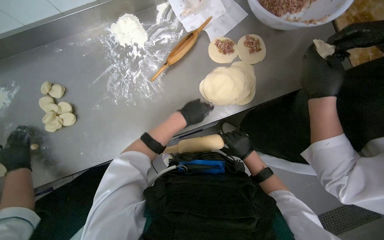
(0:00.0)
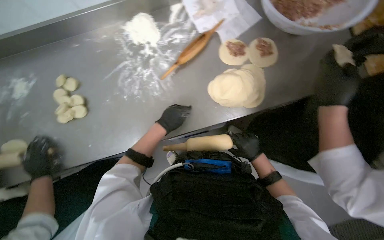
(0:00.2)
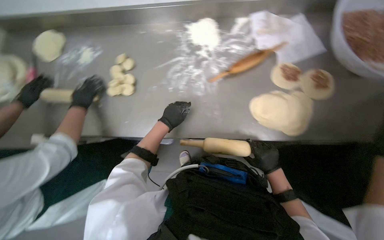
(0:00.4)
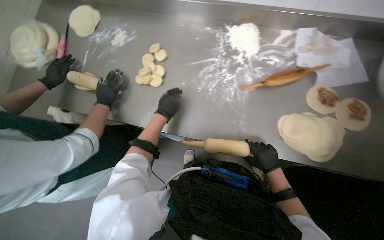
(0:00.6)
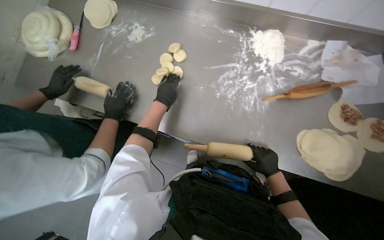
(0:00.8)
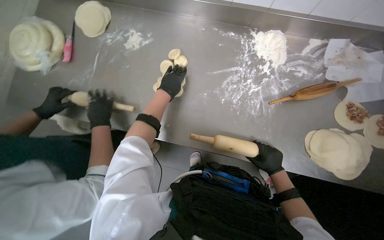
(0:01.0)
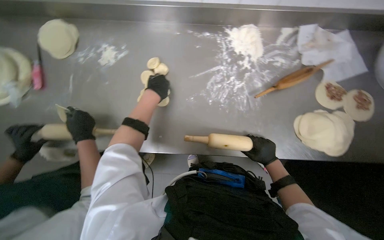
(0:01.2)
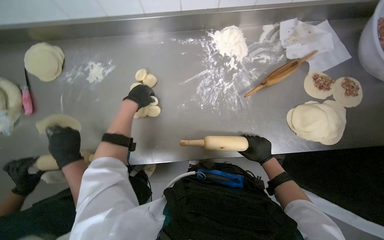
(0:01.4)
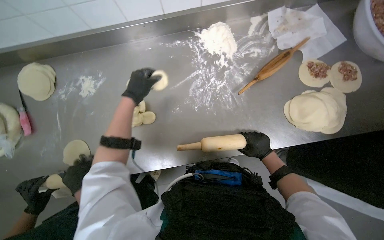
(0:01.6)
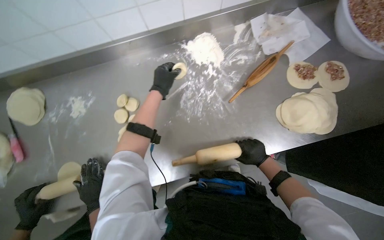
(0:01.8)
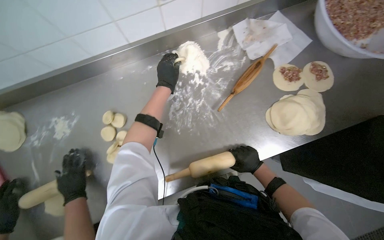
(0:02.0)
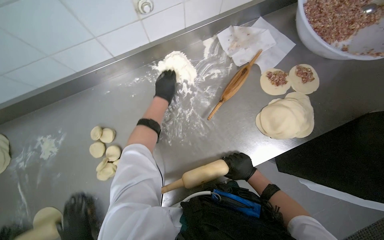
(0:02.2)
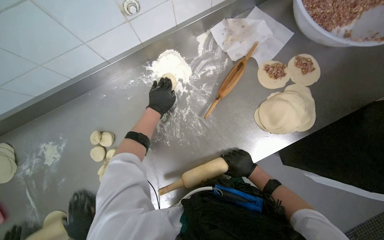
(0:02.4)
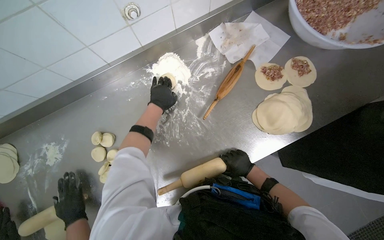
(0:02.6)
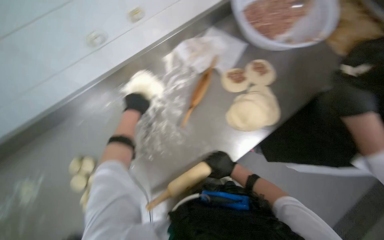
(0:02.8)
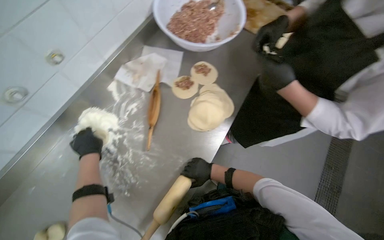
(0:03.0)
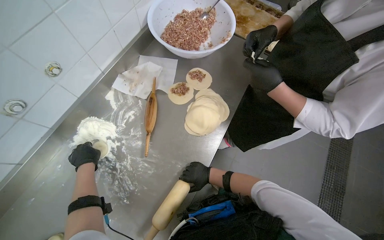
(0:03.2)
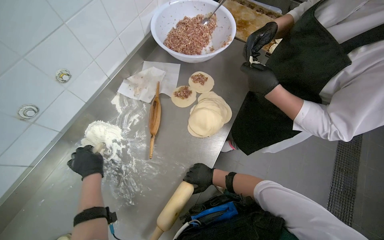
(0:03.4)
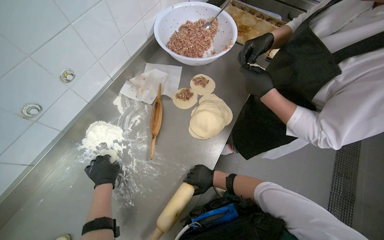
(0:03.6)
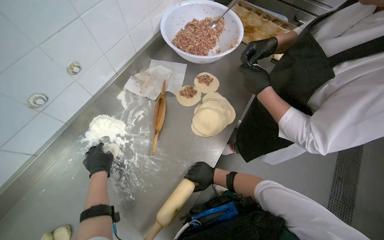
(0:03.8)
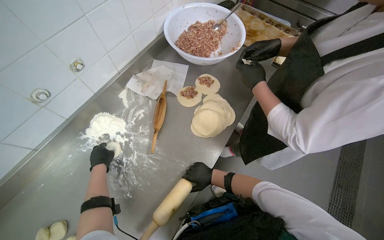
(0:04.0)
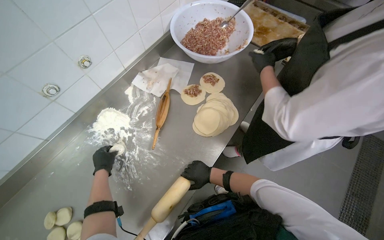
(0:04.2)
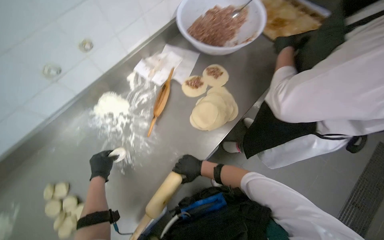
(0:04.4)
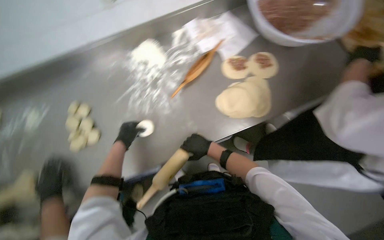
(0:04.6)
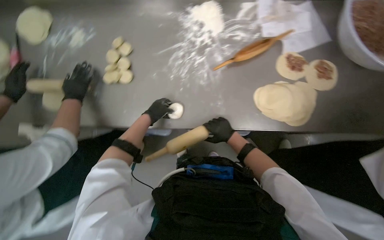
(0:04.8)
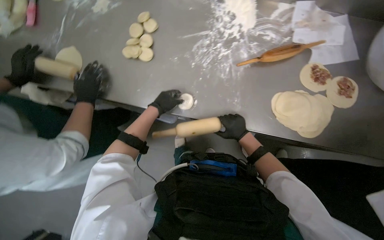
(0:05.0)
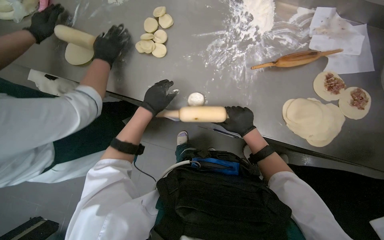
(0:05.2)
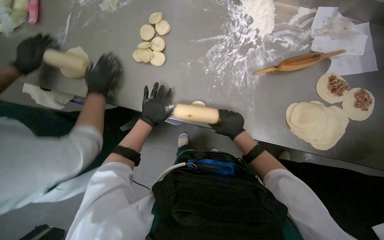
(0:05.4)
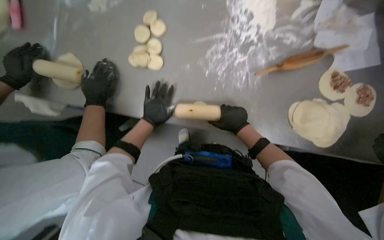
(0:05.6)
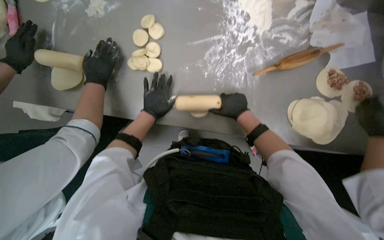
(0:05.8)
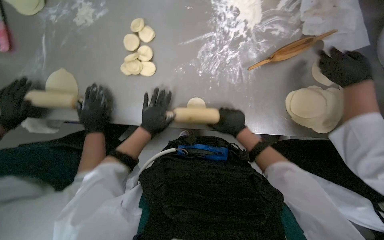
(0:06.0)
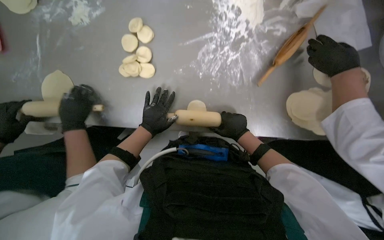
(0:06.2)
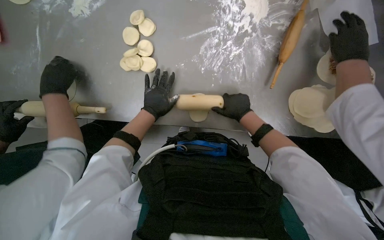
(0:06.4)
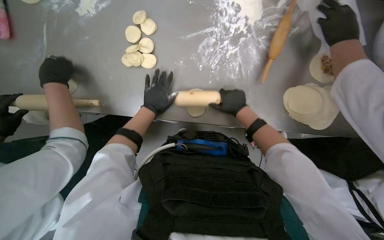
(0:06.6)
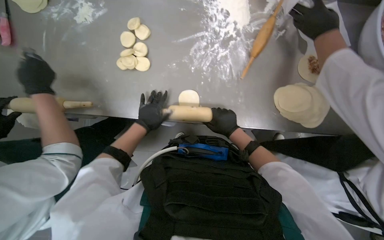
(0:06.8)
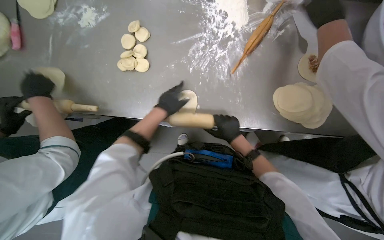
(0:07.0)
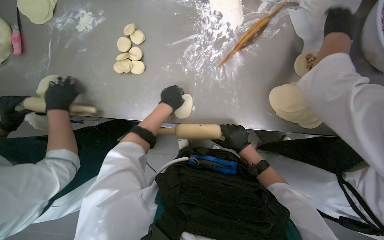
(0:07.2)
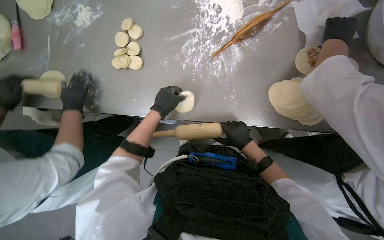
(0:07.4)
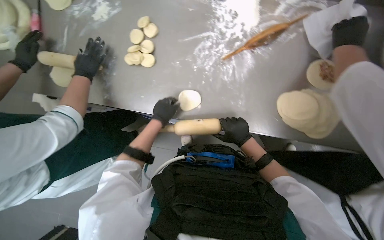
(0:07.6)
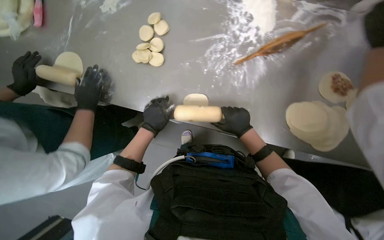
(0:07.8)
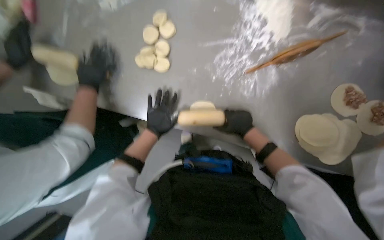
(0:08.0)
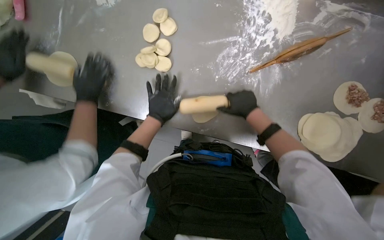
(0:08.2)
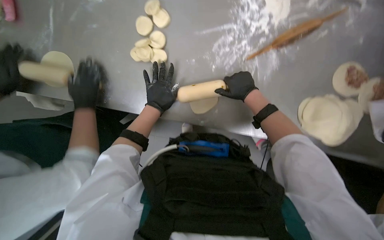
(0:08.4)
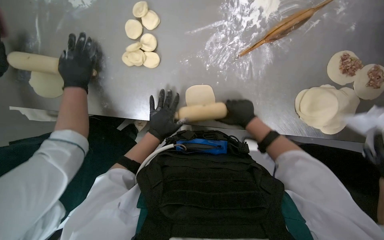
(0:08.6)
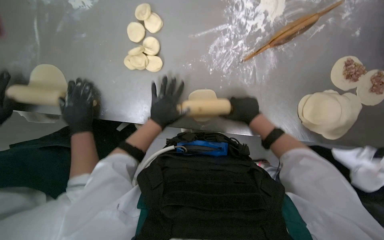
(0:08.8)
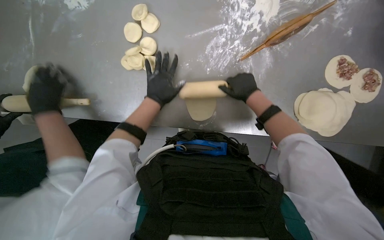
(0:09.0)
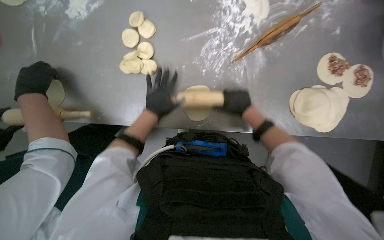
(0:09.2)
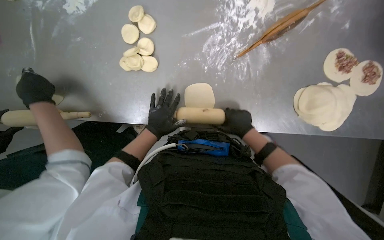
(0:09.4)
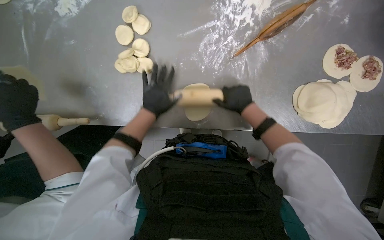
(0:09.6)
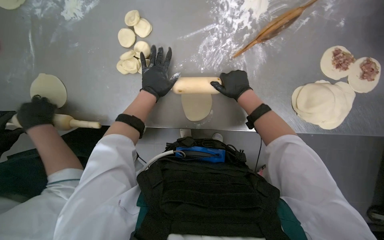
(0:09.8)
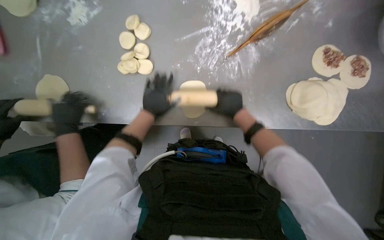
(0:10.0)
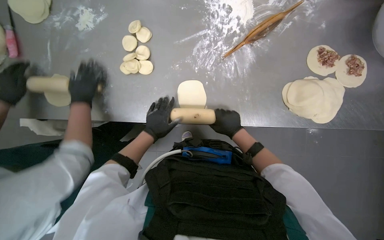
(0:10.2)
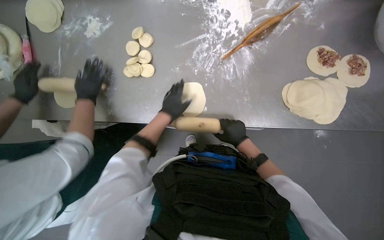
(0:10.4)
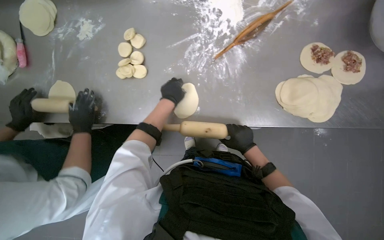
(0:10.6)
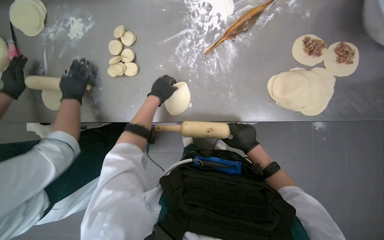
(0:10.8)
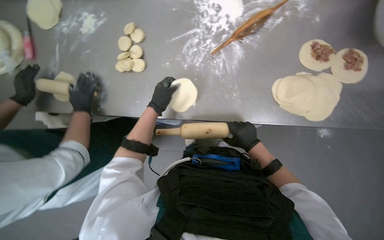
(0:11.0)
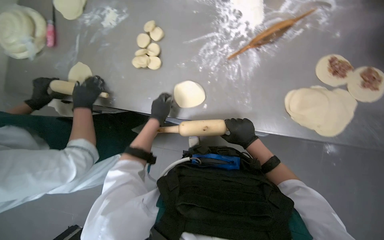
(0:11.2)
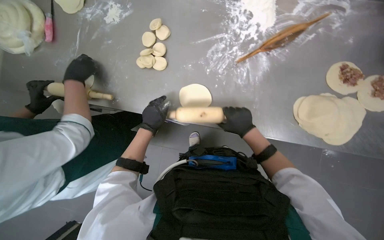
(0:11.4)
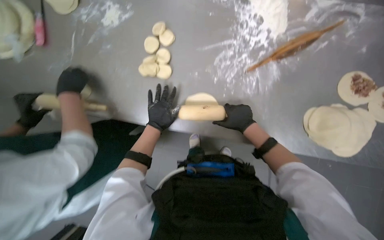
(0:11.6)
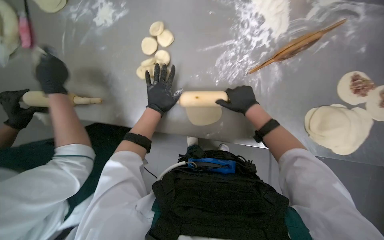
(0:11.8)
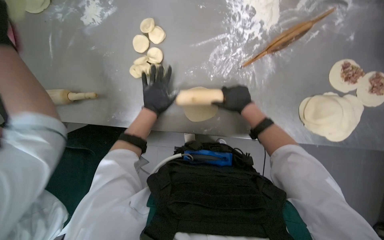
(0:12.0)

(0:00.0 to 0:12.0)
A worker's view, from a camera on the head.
Job: preparing food.
The whole recording: Rolling dough circles. The worker uses a rolling pin to flatten small dough circles on the metal table.
0:01.6 - 0:03.0: The head turns to the right by some 50 degrees.
0:03.0 - 0:04.4: The left hand goes some 15 cm down the picture.
0:04.4 - 0:06.0: The camera pitches downward, by approximately 25 degrees. The scene rotates clockwise by about 50 degrees.
0:07.6 - 0:09.0: The left hand heads up the picture, covering some 15 cm. The right hand goes up and down the picture, about 15 cm each way, reversing 2 times.
0:09.0 - 0:10.4: The right hand moves up and down the picture over some 15 cm, changing direction 2 times; the left hand swings up and down the picture, some 15 cm each way, with 2 reversals.
0:10.4 - 0:12.0: The right hand is displaced up the picture by about 20 cm. Meanwhile the left hand goes up and down the picture, approximately 10 cm each way, reversing 2 times.

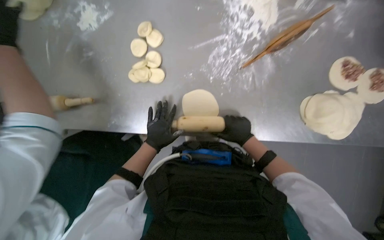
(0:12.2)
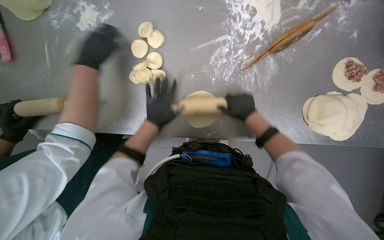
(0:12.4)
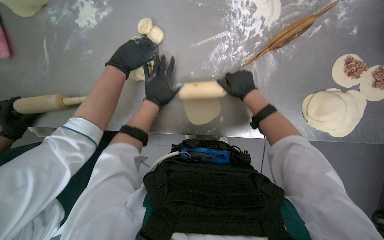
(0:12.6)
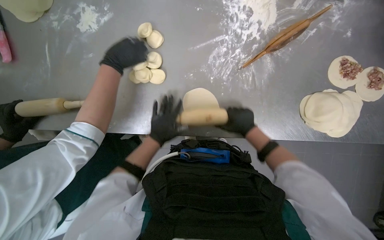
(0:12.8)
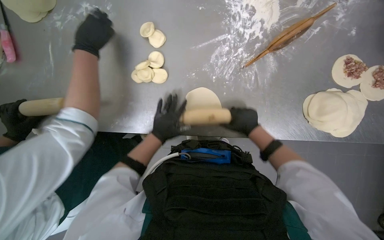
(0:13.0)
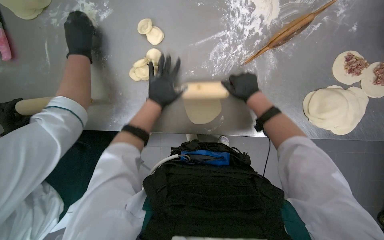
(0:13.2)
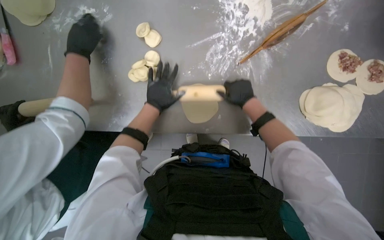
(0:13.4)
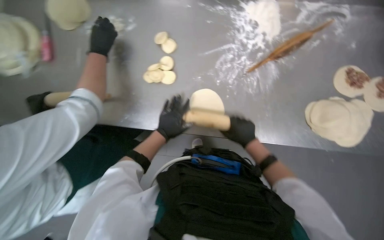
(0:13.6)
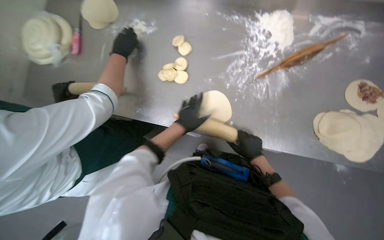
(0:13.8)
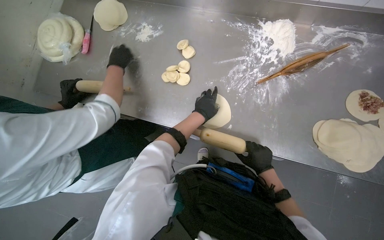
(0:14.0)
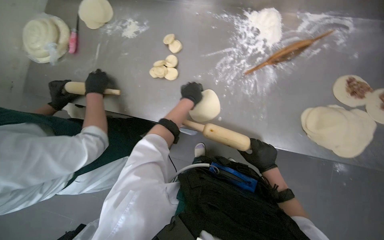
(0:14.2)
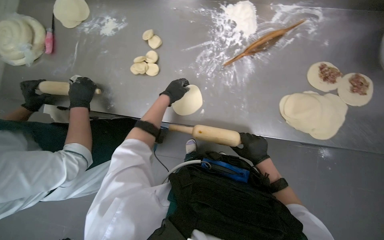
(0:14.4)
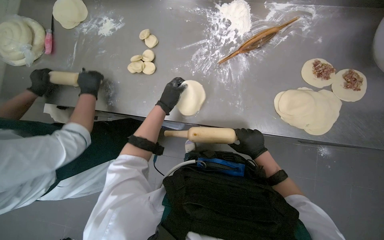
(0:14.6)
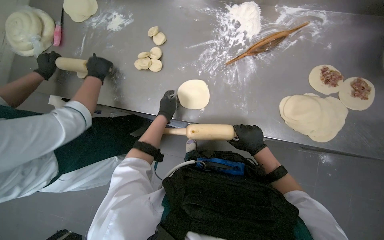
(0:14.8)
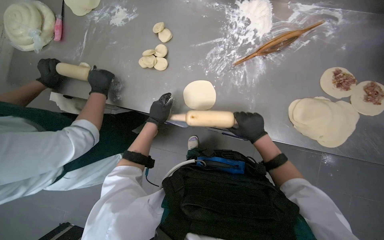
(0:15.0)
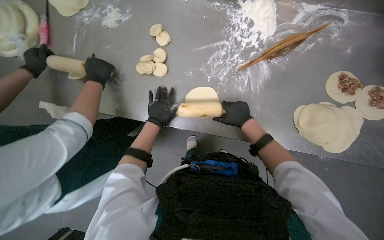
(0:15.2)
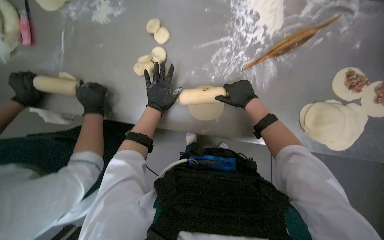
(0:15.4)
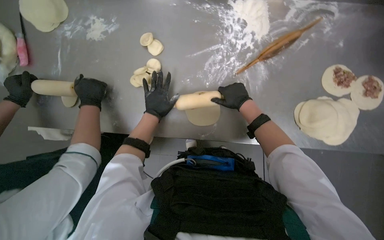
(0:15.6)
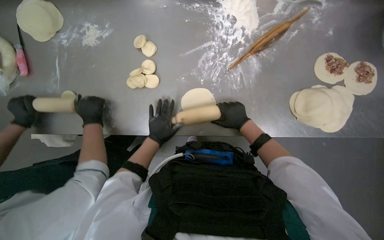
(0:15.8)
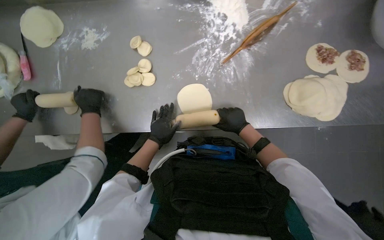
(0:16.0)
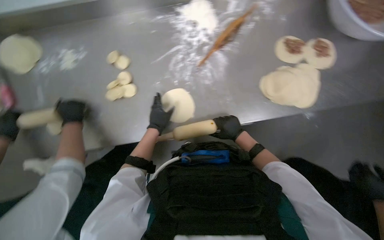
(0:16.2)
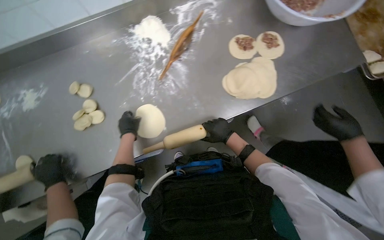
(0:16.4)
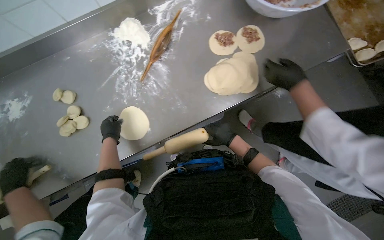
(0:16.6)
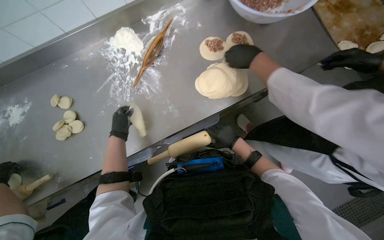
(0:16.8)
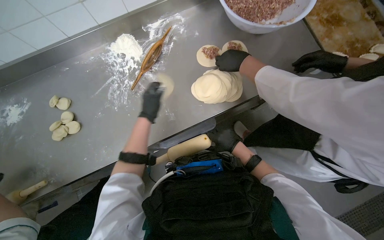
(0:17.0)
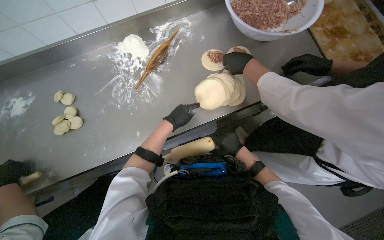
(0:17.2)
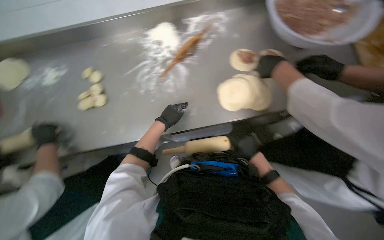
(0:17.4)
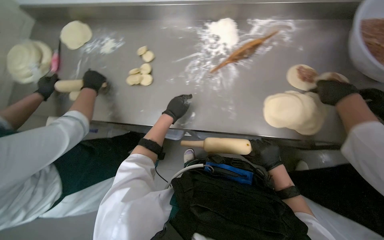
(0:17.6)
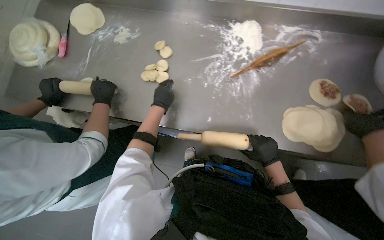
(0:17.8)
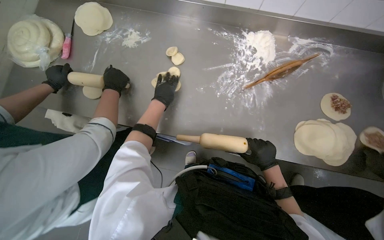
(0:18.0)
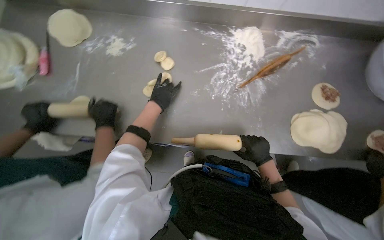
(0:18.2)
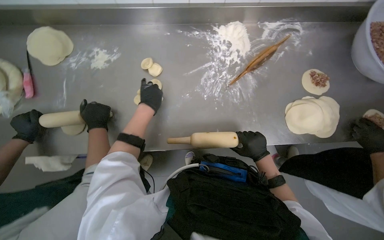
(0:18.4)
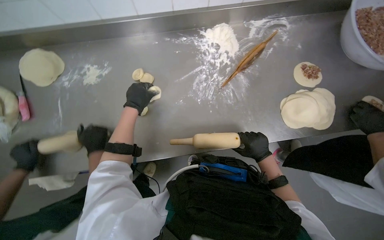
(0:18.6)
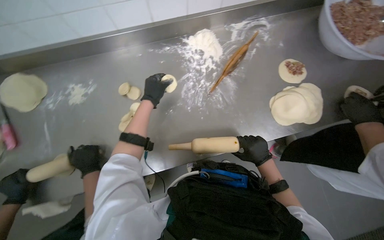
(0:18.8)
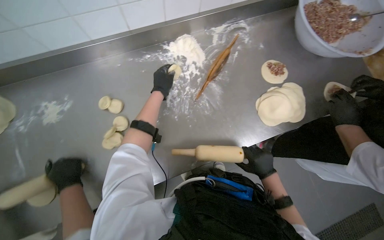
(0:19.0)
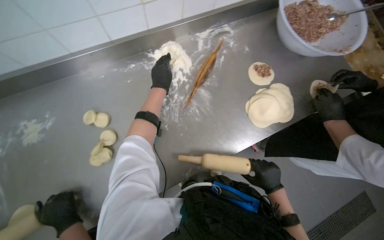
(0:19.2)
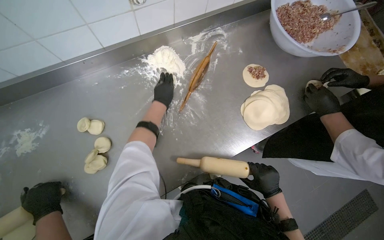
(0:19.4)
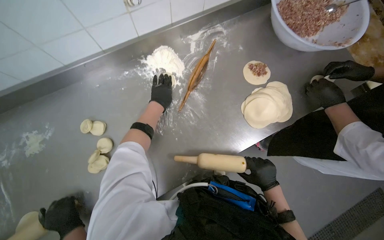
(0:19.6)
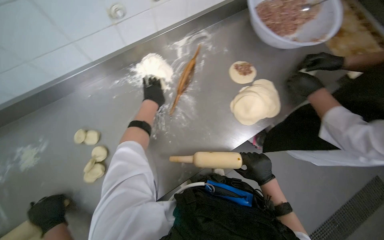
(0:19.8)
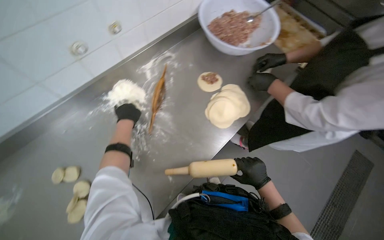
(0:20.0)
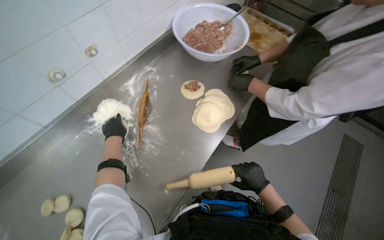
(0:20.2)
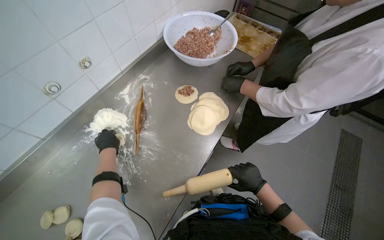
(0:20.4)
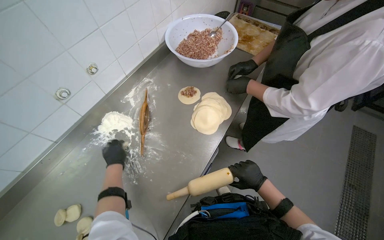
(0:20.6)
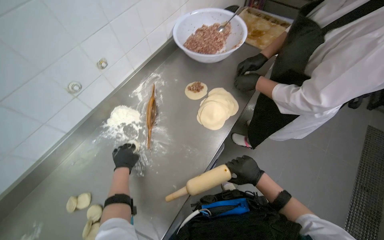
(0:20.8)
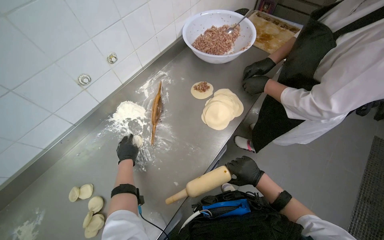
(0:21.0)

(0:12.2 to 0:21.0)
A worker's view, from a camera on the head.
Job: preparing food.
The whole recording: Rolling dough circles. The worker uses a rolling pin to flatten small dough circles on the metal table.
0:12.2 - 0:13.6: The left hand goes up and down the picture, approximately 15 cm each way, reversing 3 times. The right hand moves up and down the picture over approximately 15 cm, changing direction 3 times.
0:13.6 - 0:15.2: The left hand moves approximately 10 cm to the right and comes back.
0:15.2 - 0:16.6: Everything in view rotates roughly 35 degrees counterclockwise.
0:16.6 - 0:18.0: The scene rotates clockwise by about 40 degrees.
0:18.0 - 0:19.6: The scene rotates counterclockwise by approximately 40 degrees.
0:19.6 - 0:21.0: The view tilts some 15 degrees upward. Everything in view rotates about 25 degrees counterclockwise.
